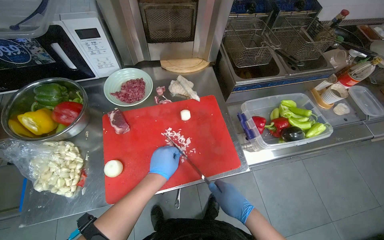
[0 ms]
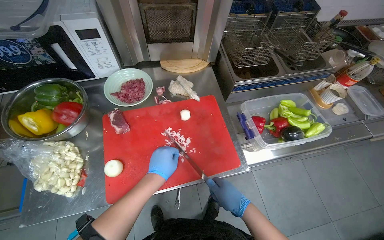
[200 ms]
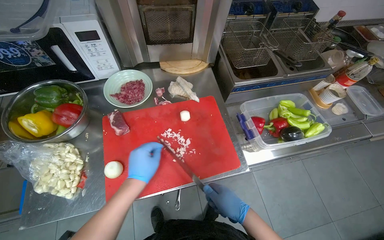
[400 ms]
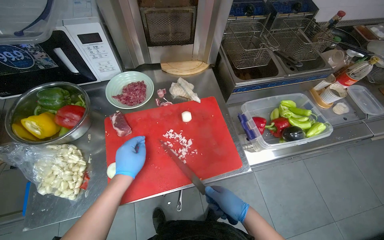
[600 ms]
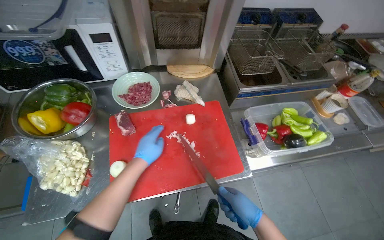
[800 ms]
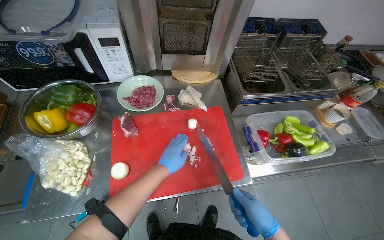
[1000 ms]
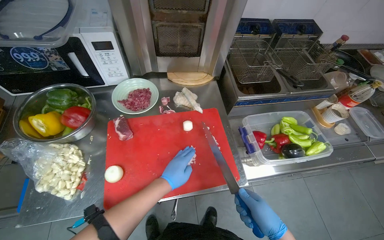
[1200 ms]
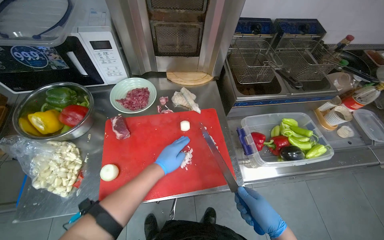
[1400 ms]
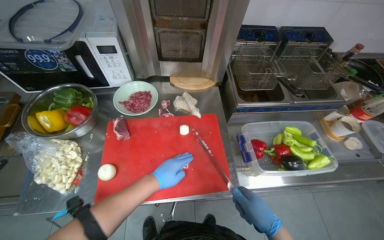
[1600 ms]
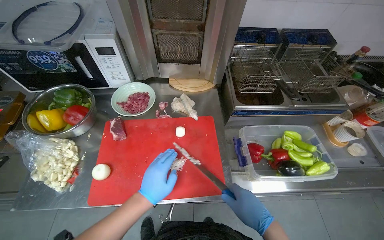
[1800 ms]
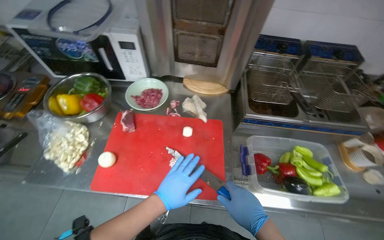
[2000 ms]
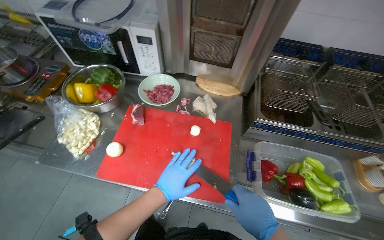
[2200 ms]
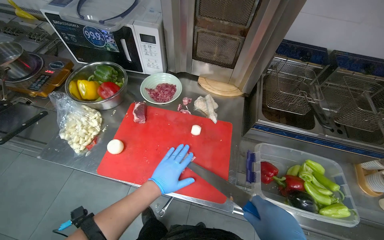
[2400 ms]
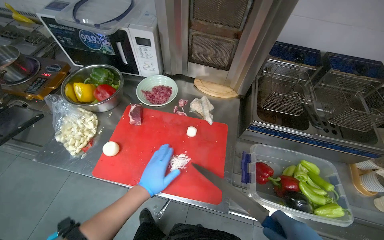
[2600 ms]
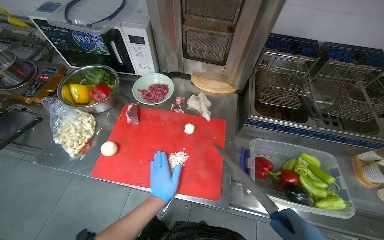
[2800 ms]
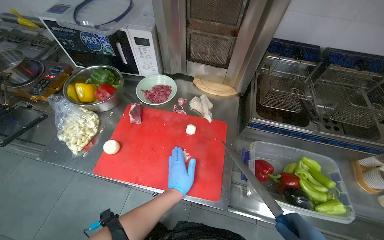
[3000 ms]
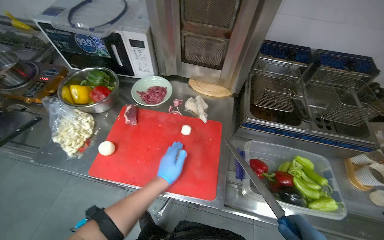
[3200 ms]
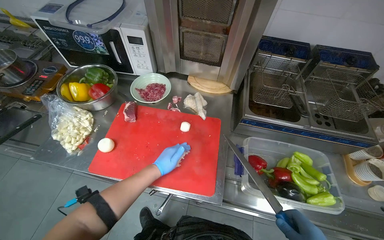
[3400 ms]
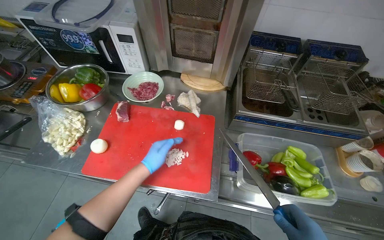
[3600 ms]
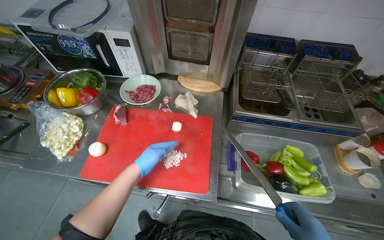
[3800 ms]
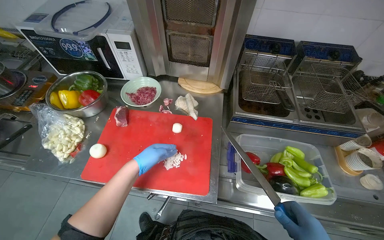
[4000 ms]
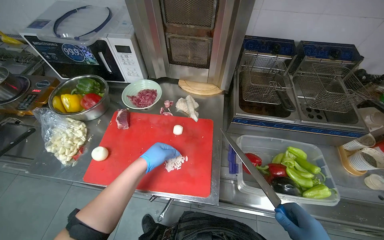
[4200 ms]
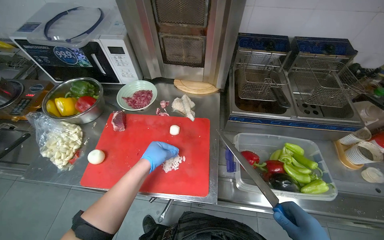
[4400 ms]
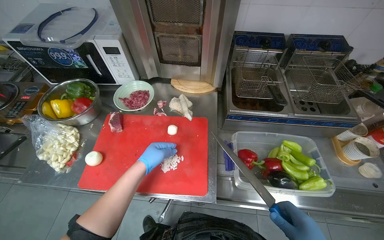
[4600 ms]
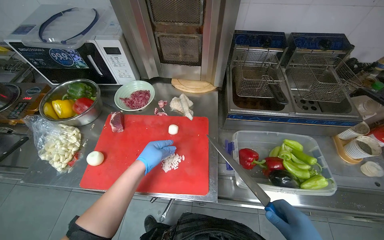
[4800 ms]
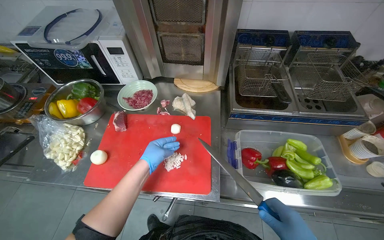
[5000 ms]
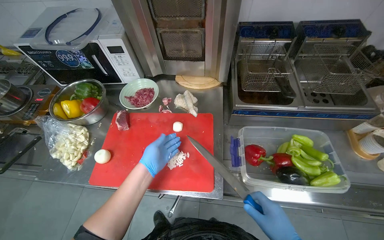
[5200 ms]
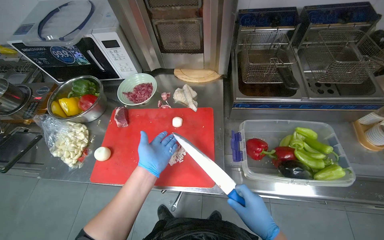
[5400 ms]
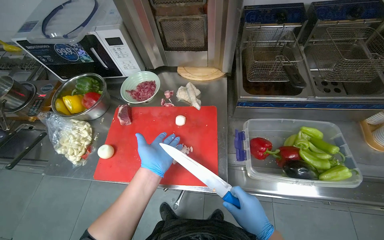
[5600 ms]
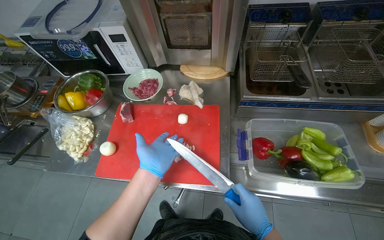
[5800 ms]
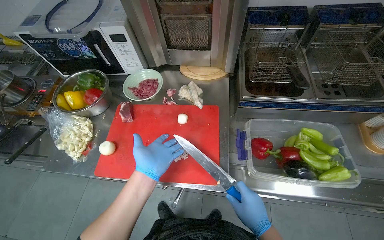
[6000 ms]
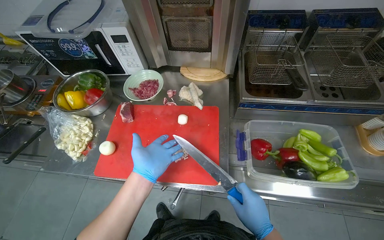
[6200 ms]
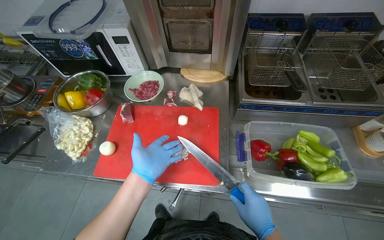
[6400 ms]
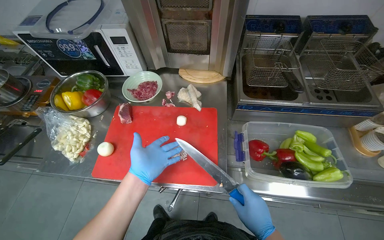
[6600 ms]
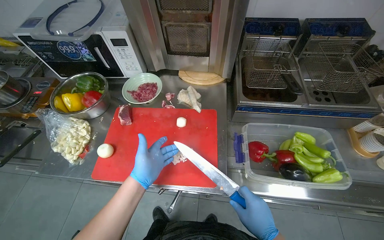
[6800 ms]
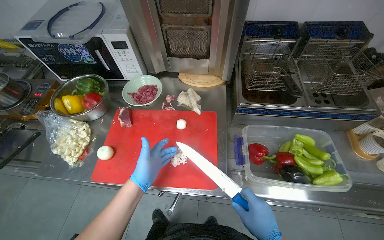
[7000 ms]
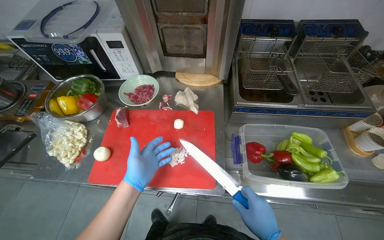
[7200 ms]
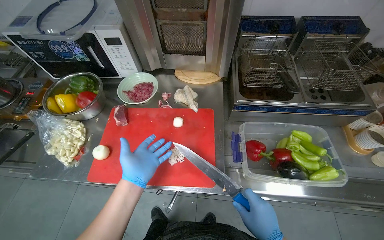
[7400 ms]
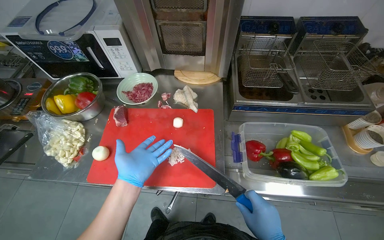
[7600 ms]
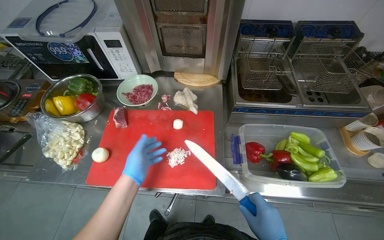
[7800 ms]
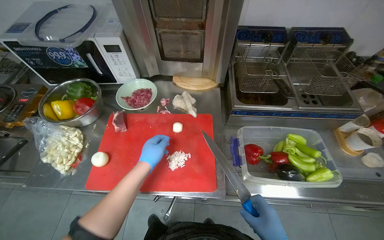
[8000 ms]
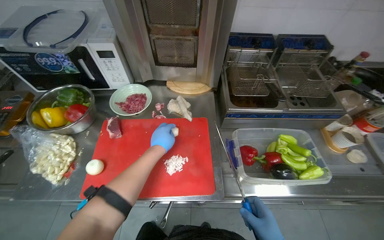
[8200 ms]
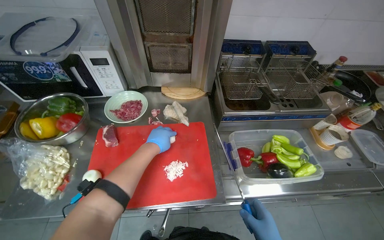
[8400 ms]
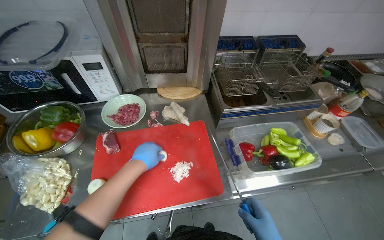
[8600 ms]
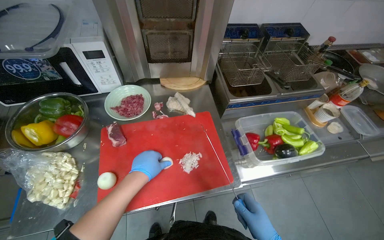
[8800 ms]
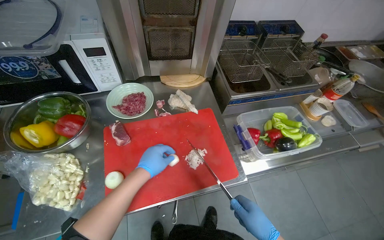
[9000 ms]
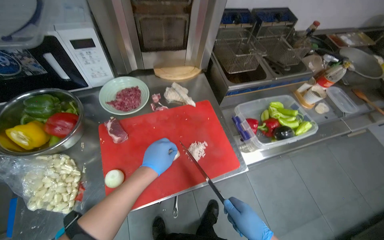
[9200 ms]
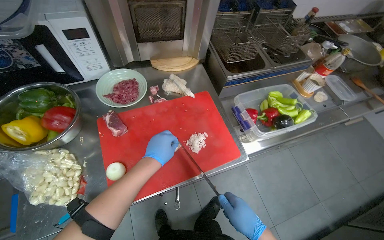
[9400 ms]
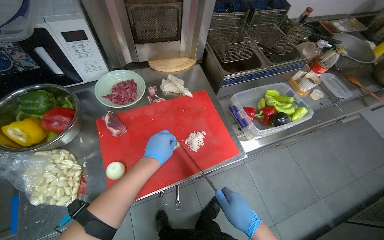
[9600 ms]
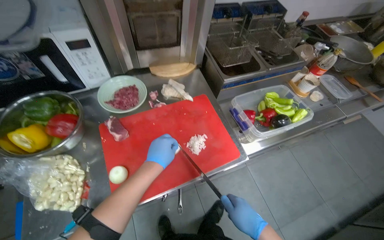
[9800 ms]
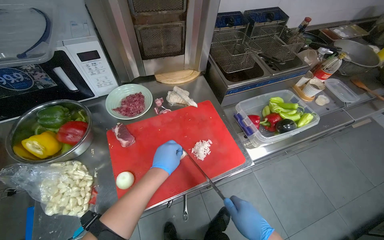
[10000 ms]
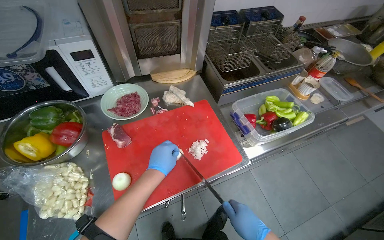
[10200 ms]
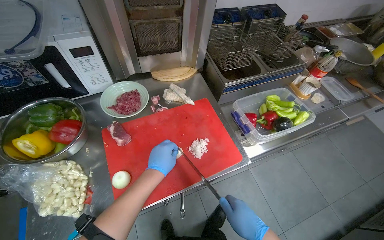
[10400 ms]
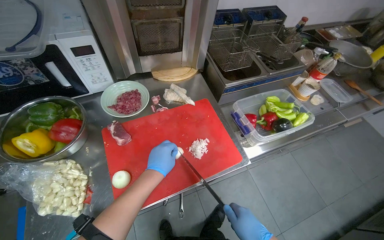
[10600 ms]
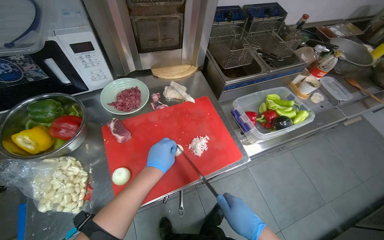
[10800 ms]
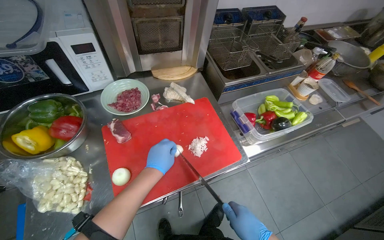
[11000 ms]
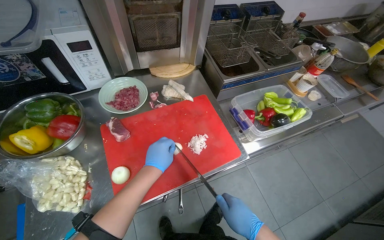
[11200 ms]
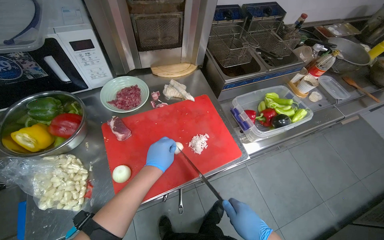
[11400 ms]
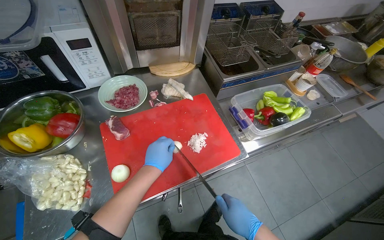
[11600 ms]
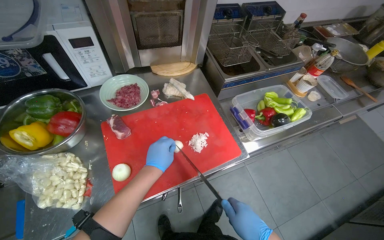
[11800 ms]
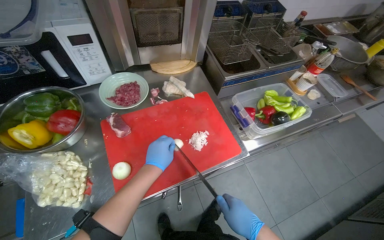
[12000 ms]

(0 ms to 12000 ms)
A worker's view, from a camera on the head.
Job: preparing food.
The whole recording: Chopping onions on cutting board. The worker chops onions into small pieces on a red cutting board.
0 ms - 1600 ms: The right hand moves to the right, roughly 10 cm.
1600 ms - 3000 ms: The head turns to the left by some 20 degrees. The left hand goes some 10 cm to the right.
3000 ms - 4400 ms: The left hand shifts some 10 cm up the picture.
7600 ms - 9000 ms: The head rotates roughly 20 degrees to the right. The left hand travels farther from the camera and back again, about 10 cm each way.

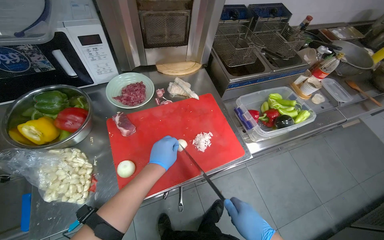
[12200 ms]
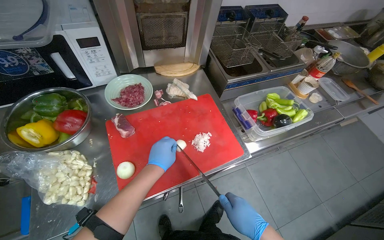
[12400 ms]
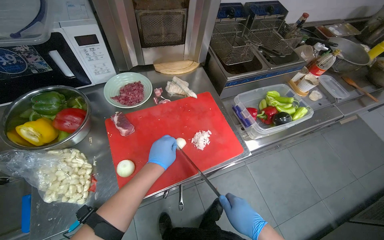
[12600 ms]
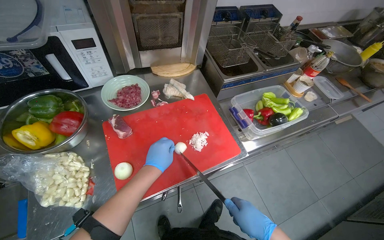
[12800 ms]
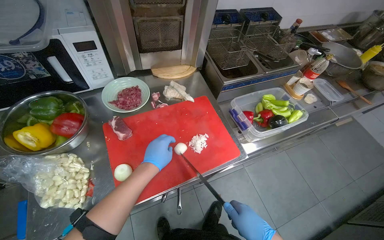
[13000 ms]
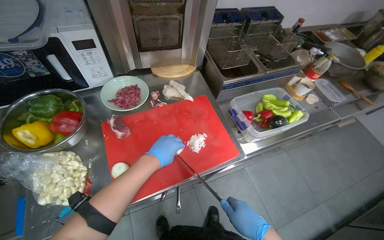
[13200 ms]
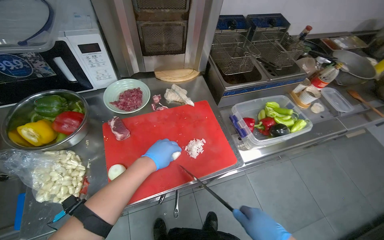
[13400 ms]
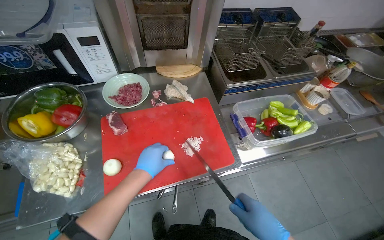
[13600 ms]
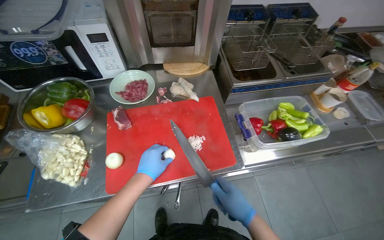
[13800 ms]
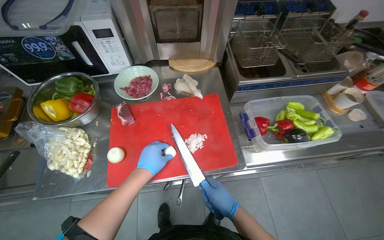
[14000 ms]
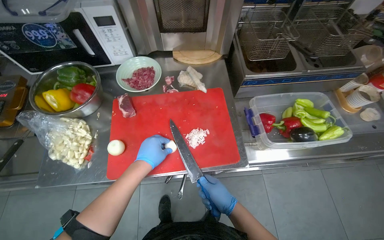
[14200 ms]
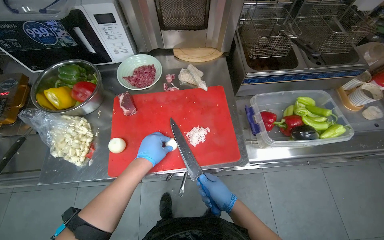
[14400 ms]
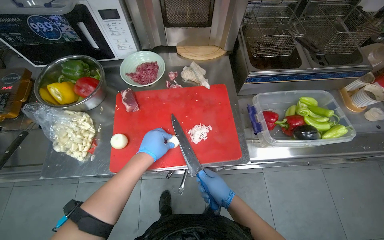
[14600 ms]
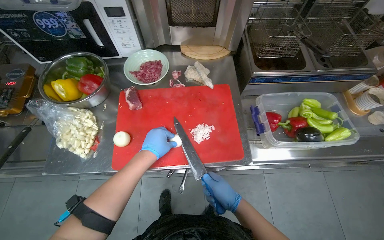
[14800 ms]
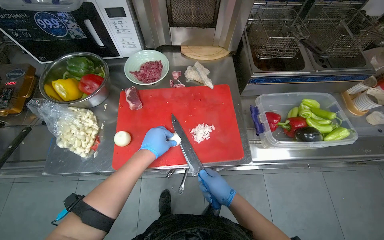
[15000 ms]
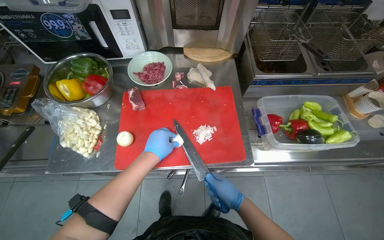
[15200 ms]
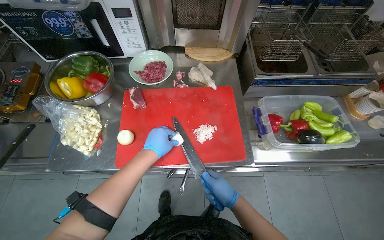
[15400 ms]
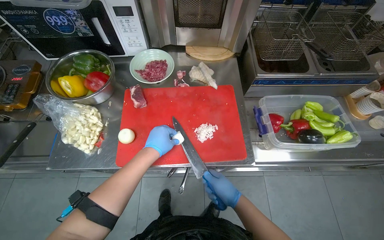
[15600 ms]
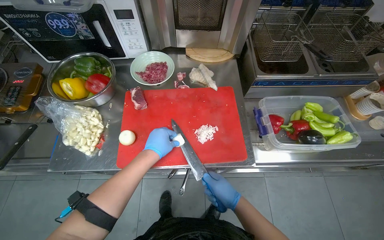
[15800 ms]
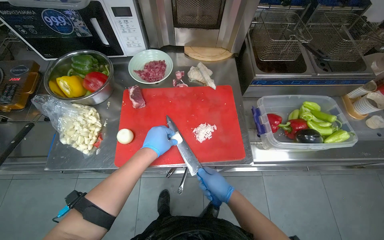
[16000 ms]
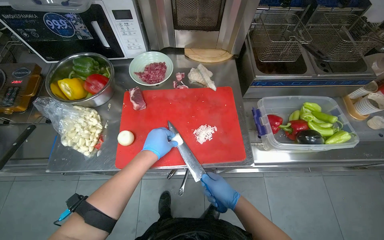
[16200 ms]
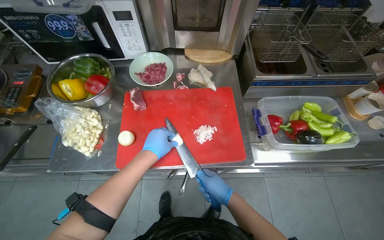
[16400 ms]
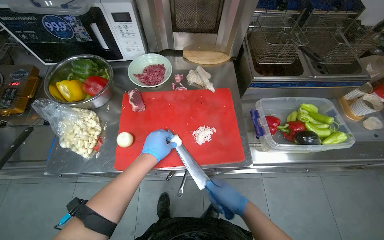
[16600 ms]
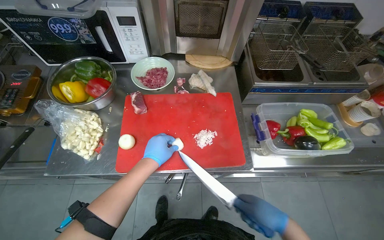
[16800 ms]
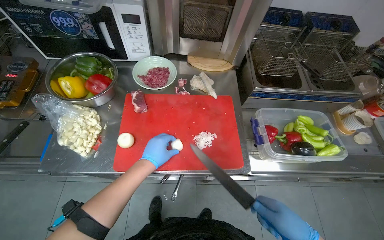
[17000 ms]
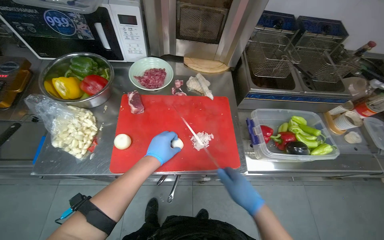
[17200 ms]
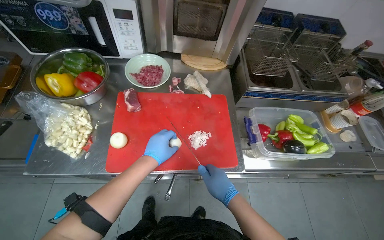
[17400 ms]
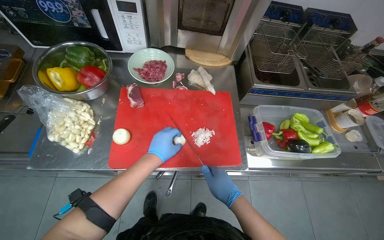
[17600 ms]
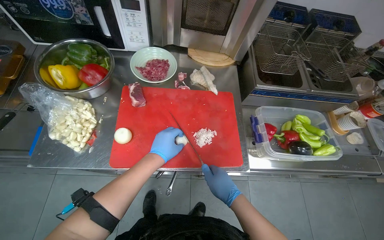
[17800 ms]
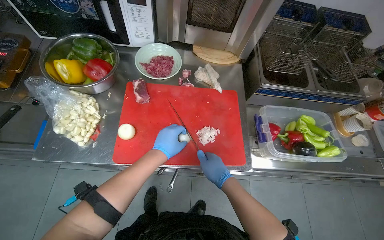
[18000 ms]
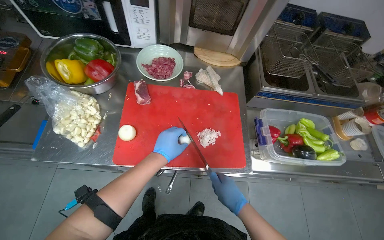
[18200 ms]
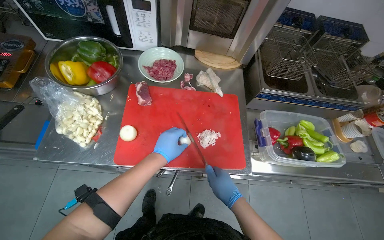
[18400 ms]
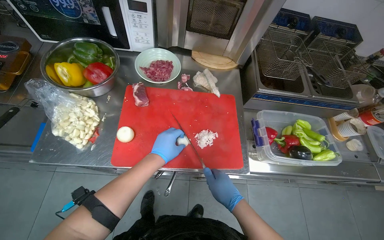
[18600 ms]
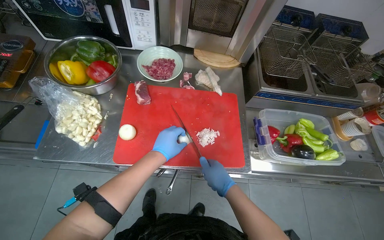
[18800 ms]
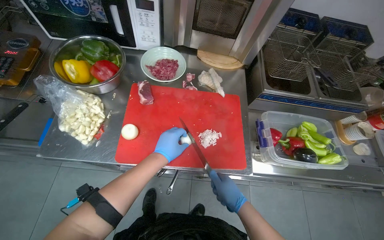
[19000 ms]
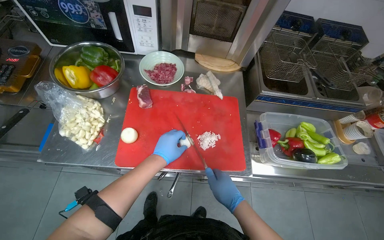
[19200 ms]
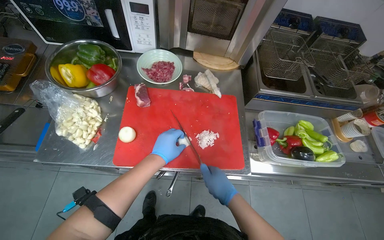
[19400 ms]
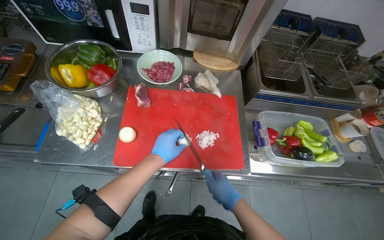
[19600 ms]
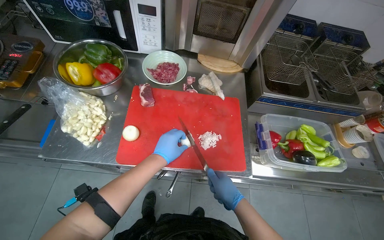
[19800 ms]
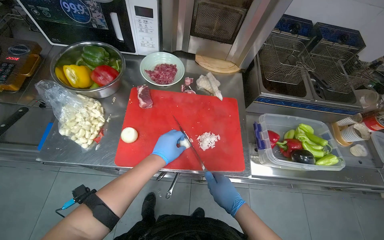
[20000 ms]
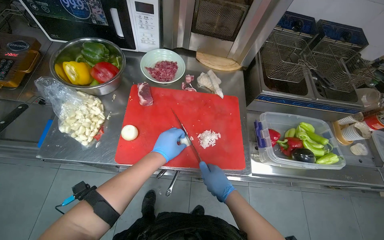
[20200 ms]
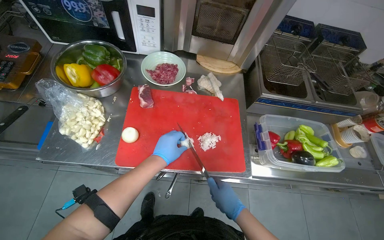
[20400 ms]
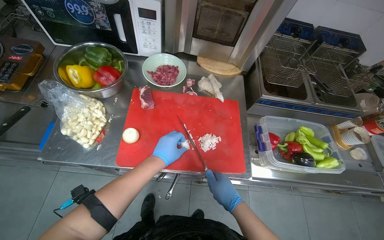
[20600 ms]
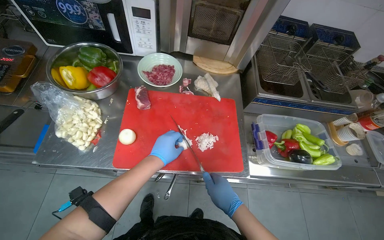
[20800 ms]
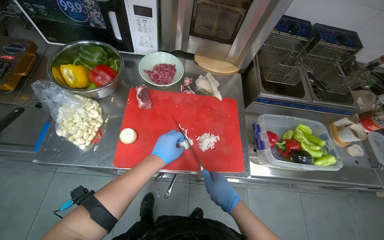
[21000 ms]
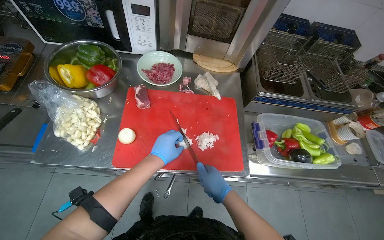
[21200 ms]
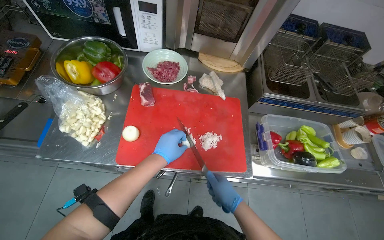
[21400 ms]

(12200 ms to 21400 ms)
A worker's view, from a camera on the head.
Job: preparing food.
The whole recording: Chopping onions on cutting board. The worker chops onions into small pieces on a red cutting board.
13800 ms - 15200 ms: The right hand goes approximately 10 cm farther from the camera.
15200 ms - 16800 ms: The right hand heads nearer to the camera, covering roughly 10 cm.
16800 ms - 18400 ms: The right hand heads to the left, covering some 10 cm.
18400 ms - 21400 ms: The hands are busy where they are.
